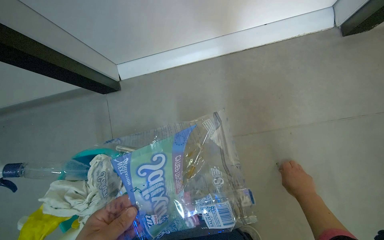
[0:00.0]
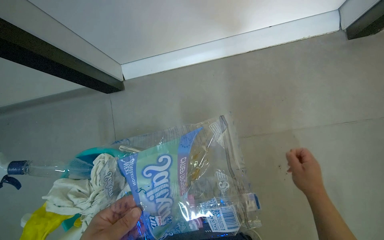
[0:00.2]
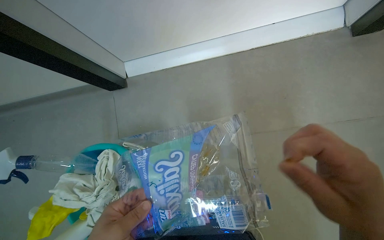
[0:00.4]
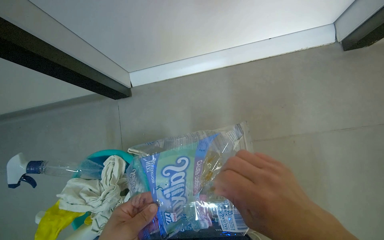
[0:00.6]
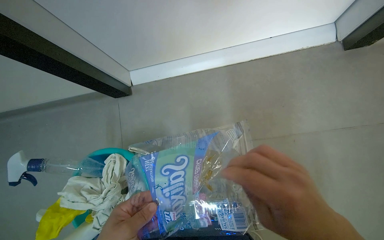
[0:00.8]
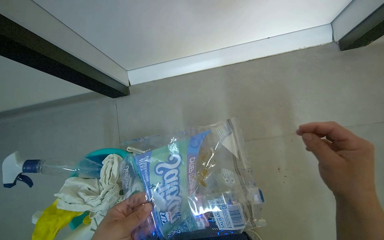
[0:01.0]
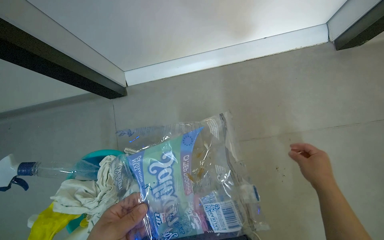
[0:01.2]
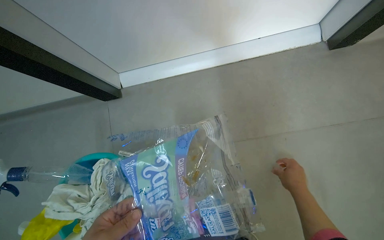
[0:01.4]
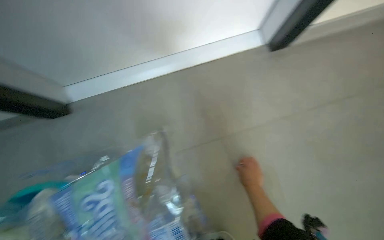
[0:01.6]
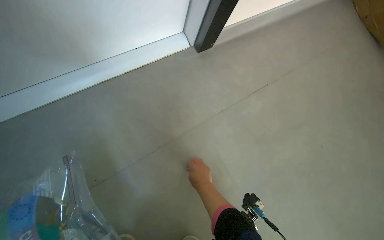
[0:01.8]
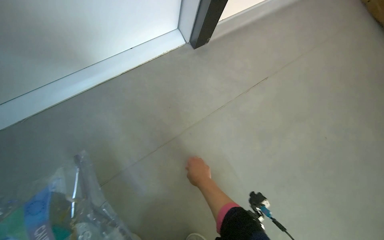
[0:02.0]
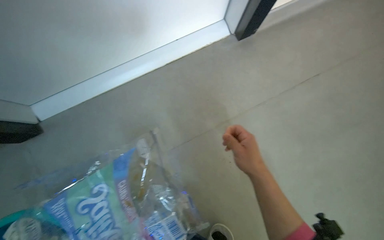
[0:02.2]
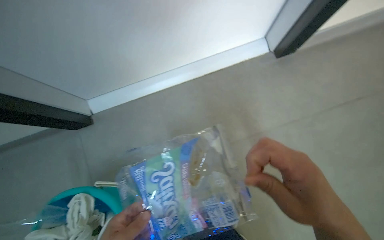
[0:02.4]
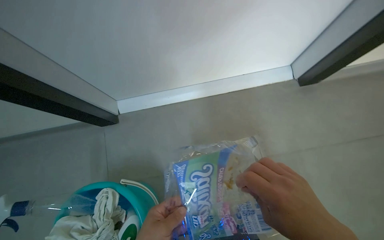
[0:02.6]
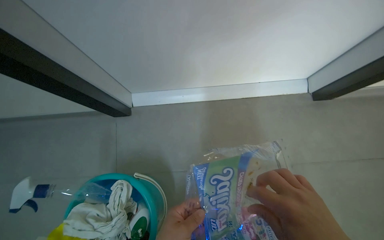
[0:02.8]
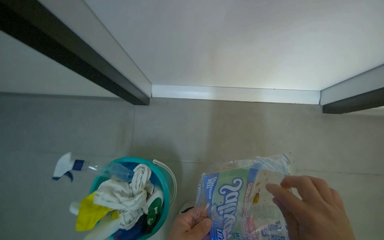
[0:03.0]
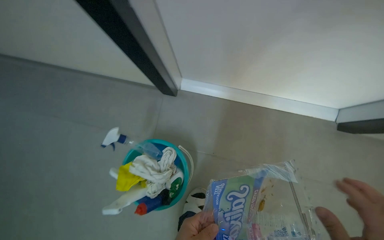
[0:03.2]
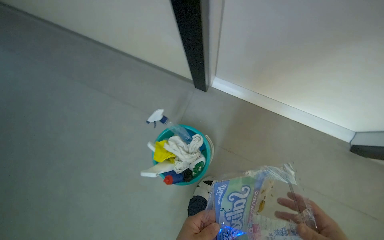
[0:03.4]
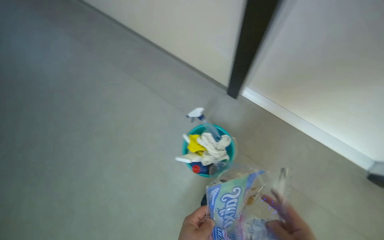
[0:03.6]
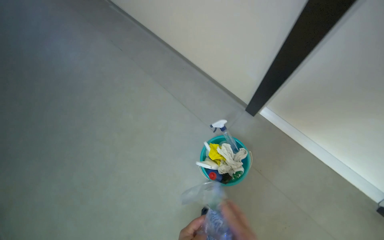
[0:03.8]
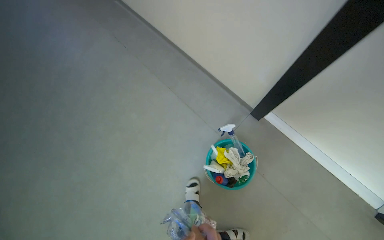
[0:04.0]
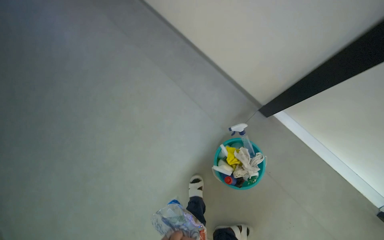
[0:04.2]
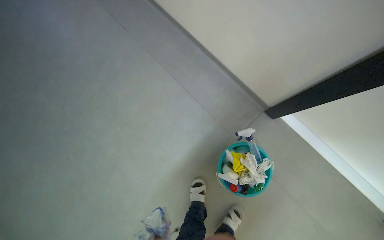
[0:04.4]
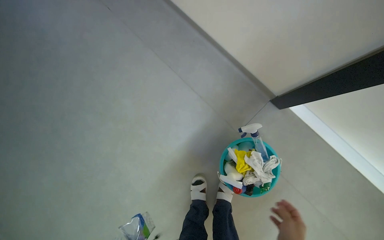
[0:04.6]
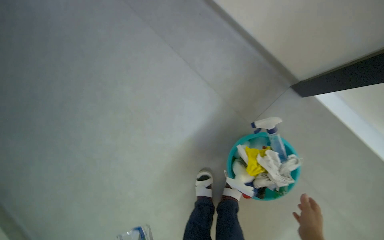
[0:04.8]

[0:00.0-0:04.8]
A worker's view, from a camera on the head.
Job: managing trash.
The whole recording: Picking up trash from floor. The worker picks up small pieces of trash from the floor and places them into a plastic bag.
0:00.0 to 0:01.6: The right hand goes nearer to the camera and returns, about 25 cm each way.
0:01.6 to 0:03.2: The camera pitches downward, by some 15 degrees.
0:03.2 to 0:04.8: The head travels about 50 cm. The view tips downward by approximately 15 degrees. Everything in view rotates approximately 30 degrees clockwise.

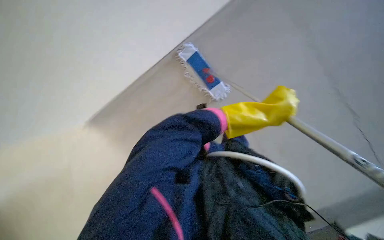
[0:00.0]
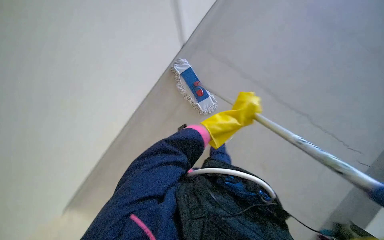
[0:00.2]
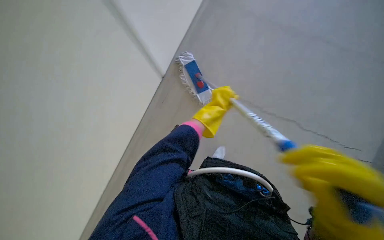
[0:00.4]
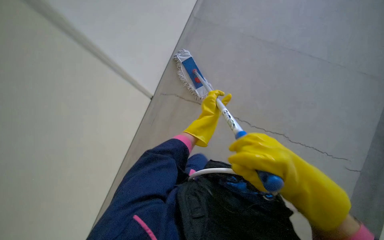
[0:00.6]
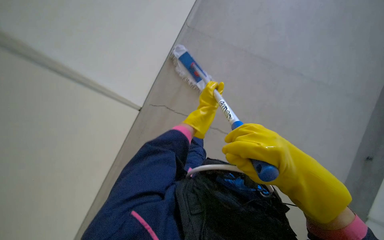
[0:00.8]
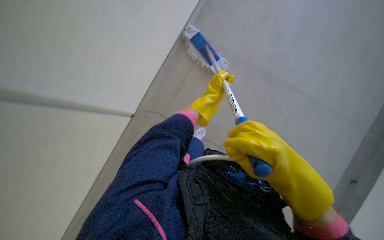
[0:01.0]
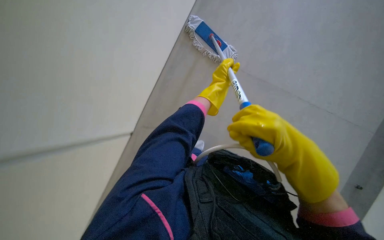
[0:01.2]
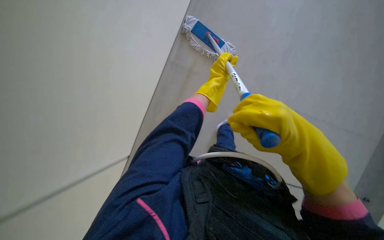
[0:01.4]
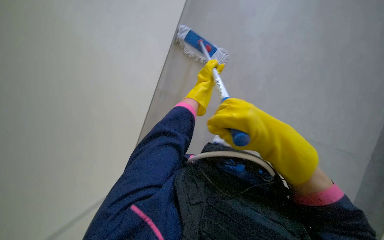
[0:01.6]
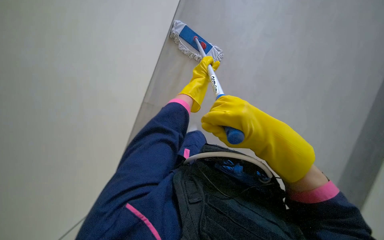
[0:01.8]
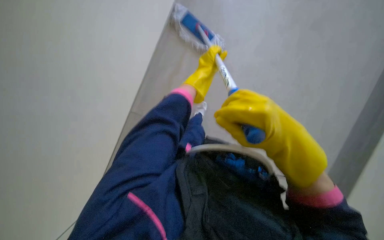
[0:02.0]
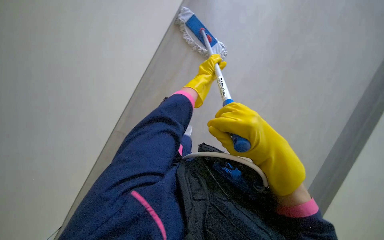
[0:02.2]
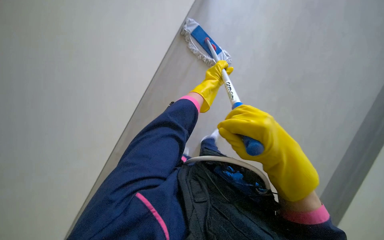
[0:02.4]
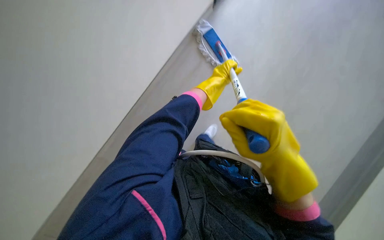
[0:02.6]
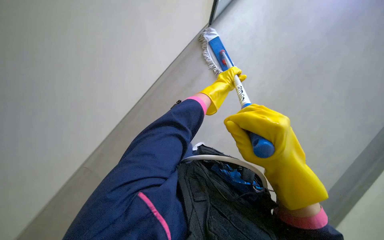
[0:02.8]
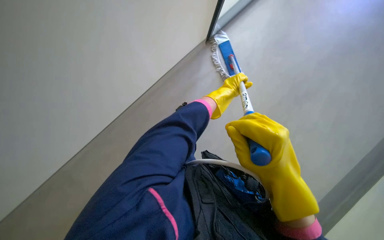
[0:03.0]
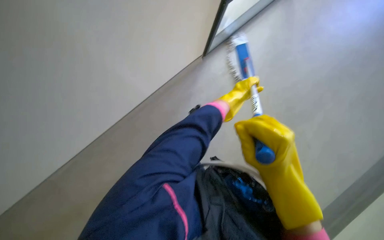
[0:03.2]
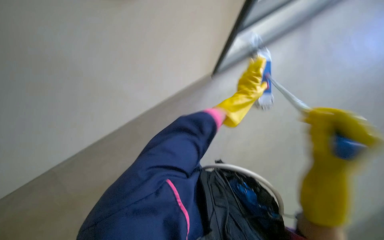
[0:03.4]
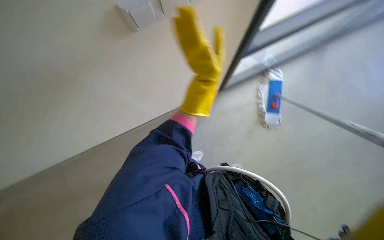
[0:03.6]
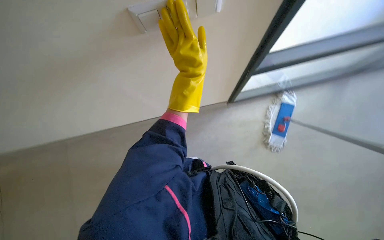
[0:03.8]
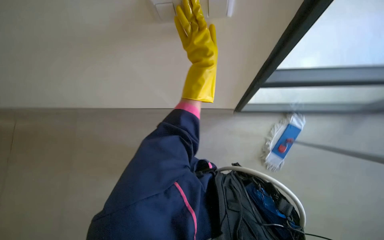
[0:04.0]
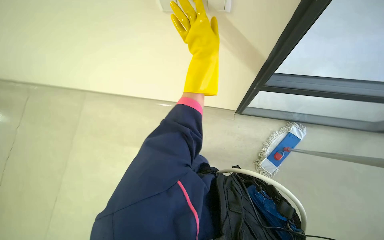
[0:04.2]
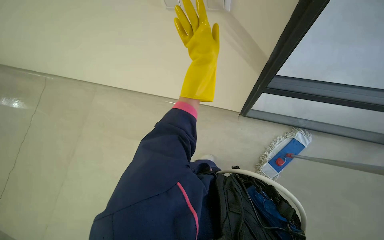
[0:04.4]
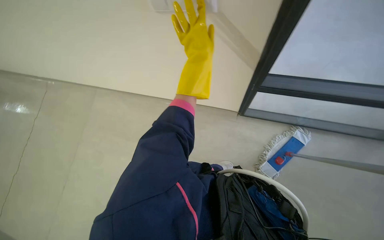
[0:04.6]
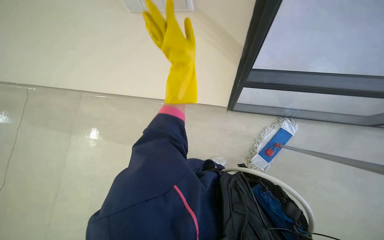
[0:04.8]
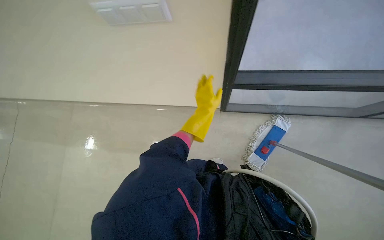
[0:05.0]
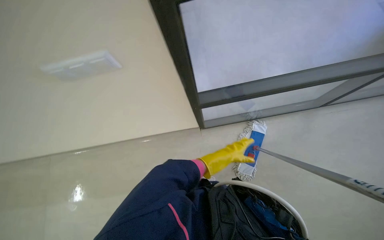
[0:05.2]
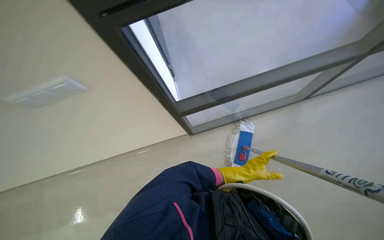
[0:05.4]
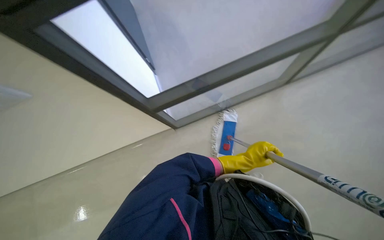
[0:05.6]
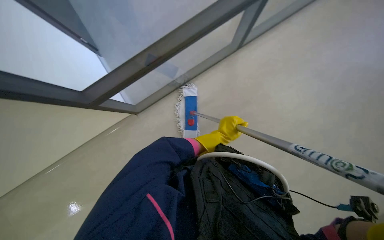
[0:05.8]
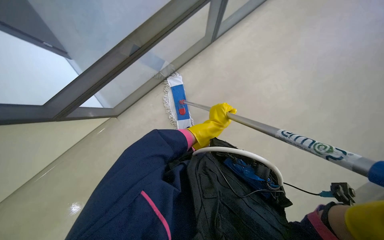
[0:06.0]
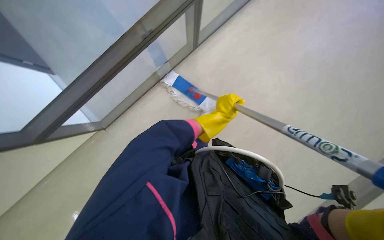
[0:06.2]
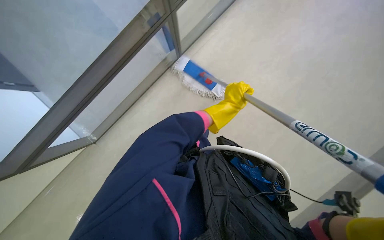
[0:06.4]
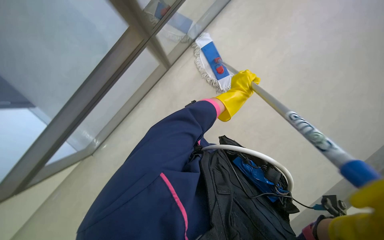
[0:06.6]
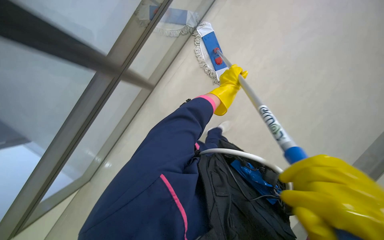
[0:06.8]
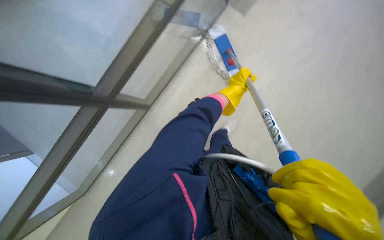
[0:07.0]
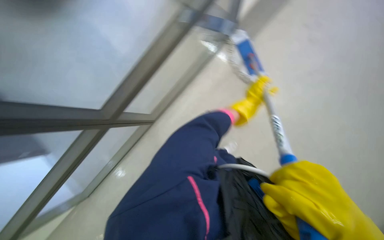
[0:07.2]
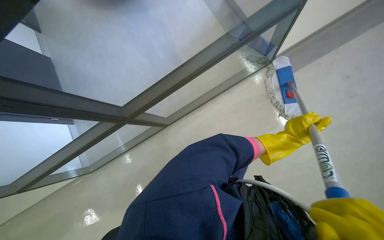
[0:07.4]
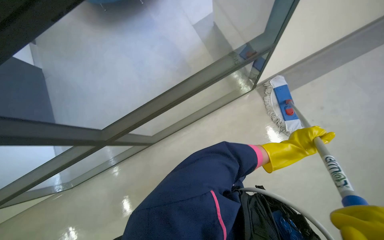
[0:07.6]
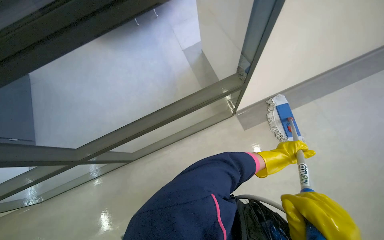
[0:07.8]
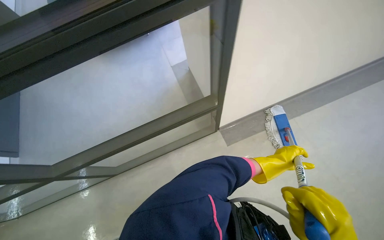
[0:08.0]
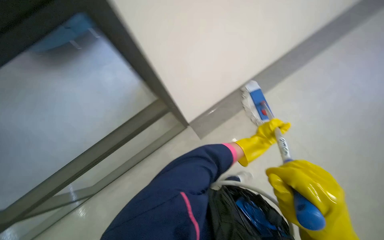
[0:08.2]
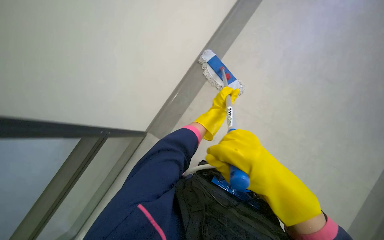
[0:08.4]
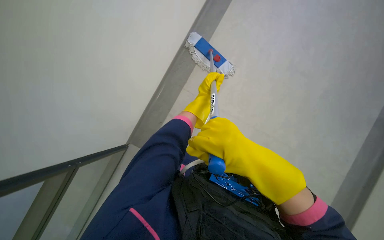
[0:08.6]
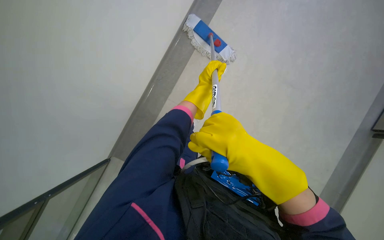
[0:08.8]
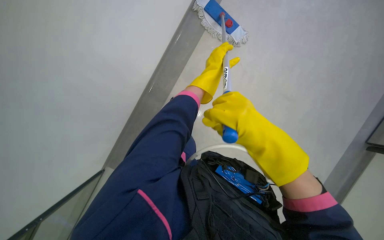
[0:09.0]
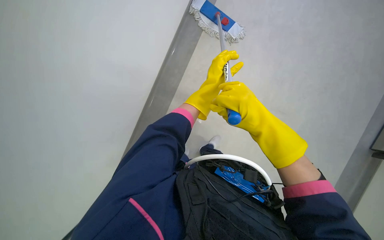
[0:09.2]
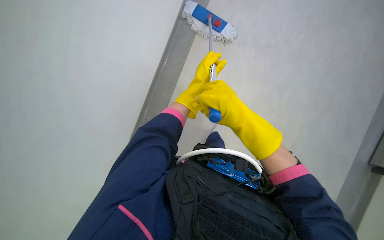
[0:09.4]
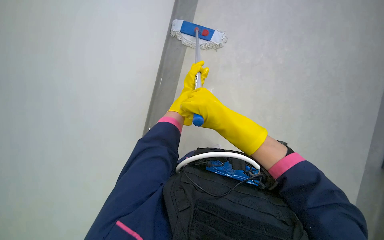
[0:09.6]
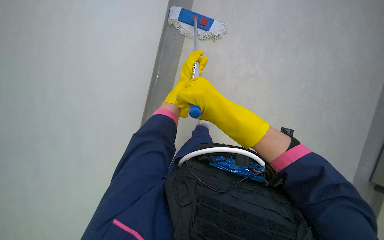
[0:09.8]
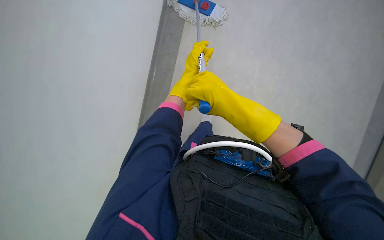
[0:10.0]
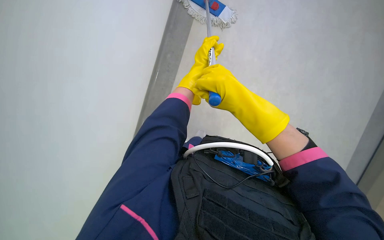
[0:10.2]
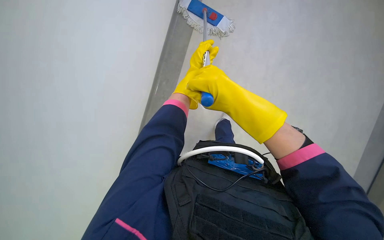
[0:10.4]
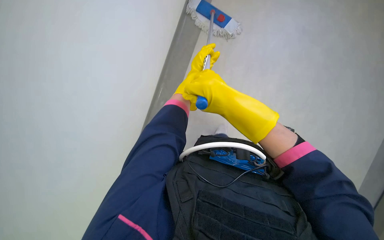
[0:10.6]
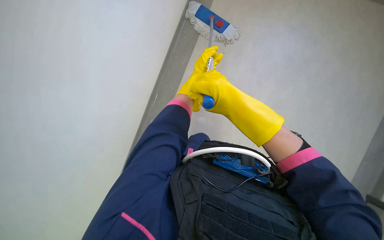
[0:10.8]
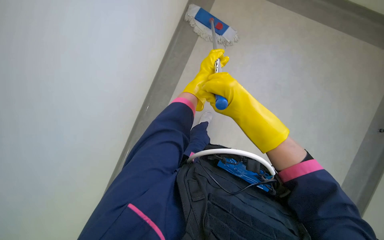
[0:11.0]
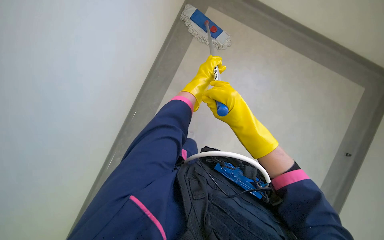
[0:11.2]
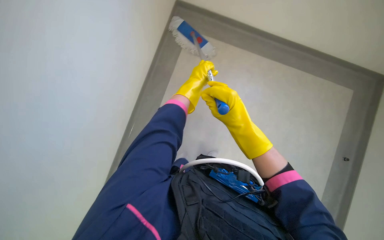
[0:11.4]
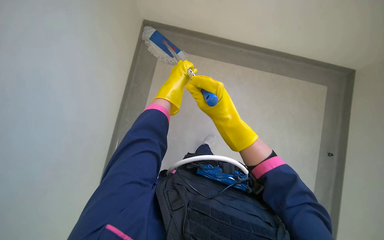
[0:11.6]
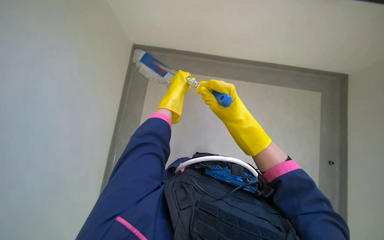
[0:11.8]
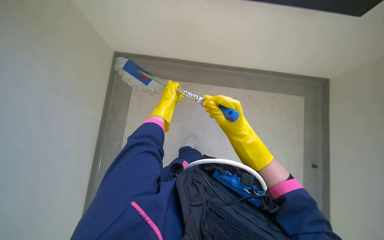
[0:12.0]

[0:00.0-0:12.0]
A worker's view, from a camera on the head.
Job: wiping surfaces.
The whole recording: Mopping the wall. The worker mops the wall with a flat mop.
0:00.0 to 0:01.6: The view tilts roughly 15 degrees downward.
0:03.0 to 0:04.4: The head rotates about 50 degrees to the left.
0:04.4 to 0:06.0: The wearer looks some 70 degrees further to the right.
0:06.0 to 0:07.6: The camera is aimed about 25 degrees further to the left. The left hand goes roughly 10 cm to the right.
0:07.6 to 0:09.0: The view tips downward by roughly 15 degrees. The scene rotates counterclockwise by approximately 35 degrees.
0:09.0 to 0:10.4: The right hand travels up the picture by roughly 10 cm.
0:10.4 to 0:12.0: The view pans to the right by about 15 degrees.

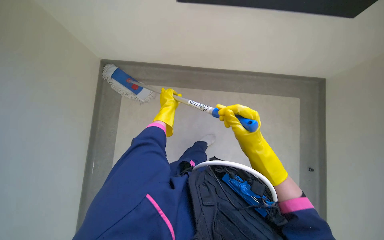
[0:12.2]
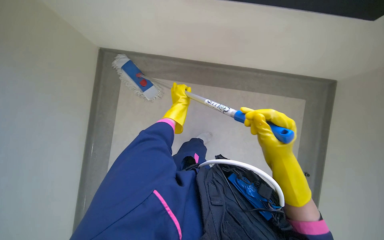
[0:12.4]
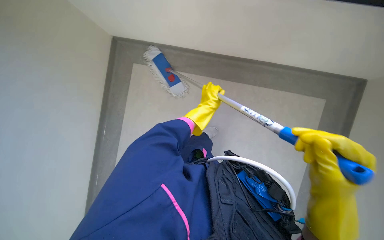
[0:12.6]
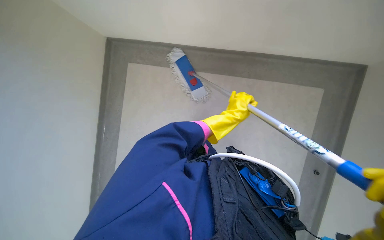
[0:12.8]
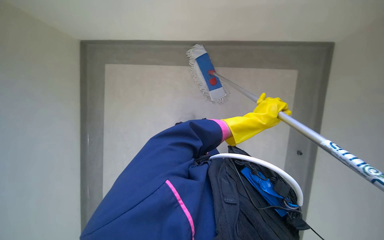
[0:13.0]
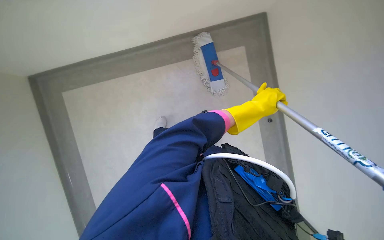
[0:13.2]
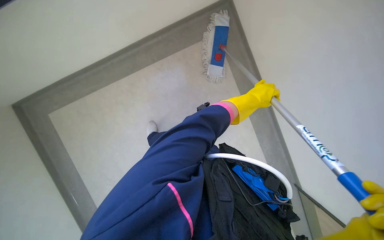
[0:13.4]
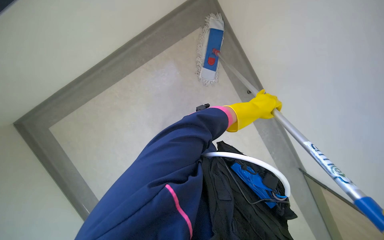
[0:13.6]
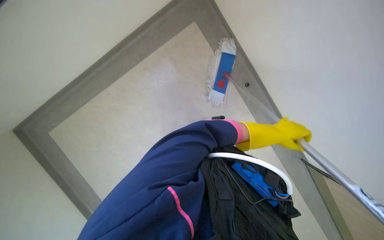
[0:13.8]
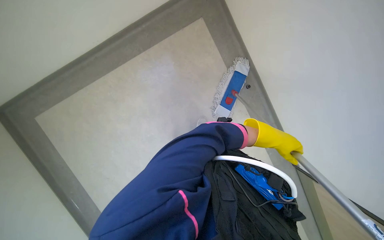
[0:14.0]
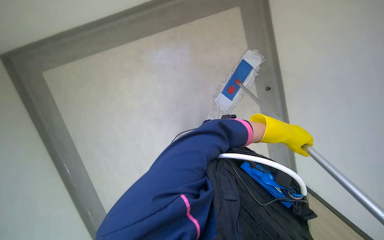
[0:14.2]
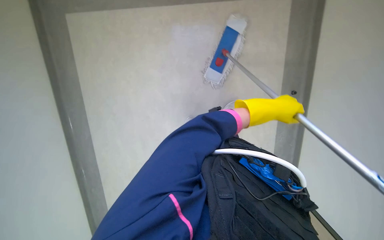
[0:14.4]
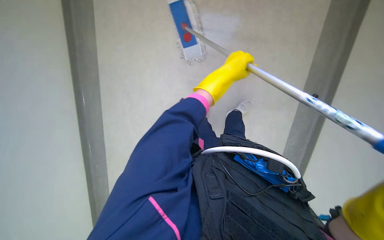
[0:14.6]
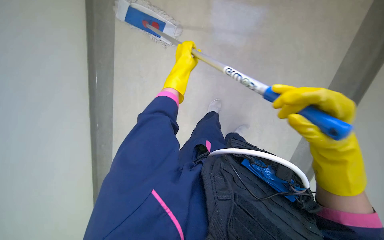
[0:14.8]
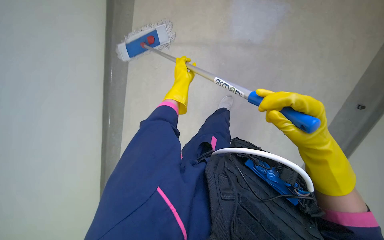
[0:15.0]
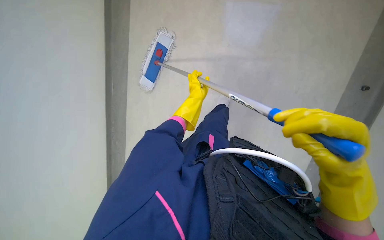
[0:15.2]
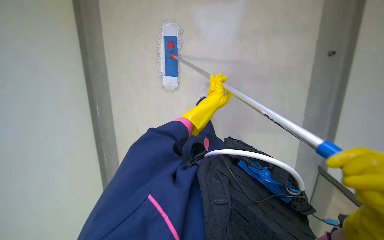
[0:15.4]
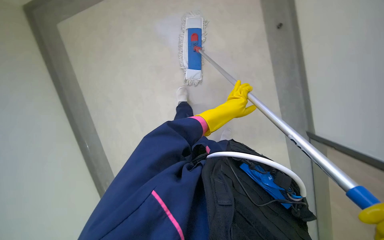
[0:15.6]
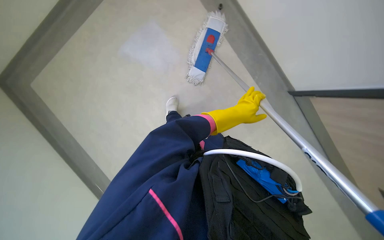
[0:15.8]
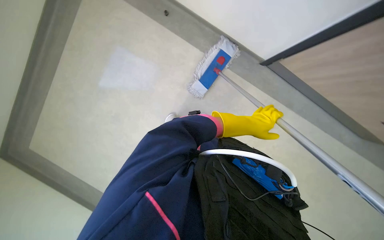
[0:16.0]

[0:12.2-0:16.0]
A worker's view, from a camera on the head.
Job: wiping surfaces.
The whole recording: Mopping the wall. The worker mops the wall with a flat mop.
0:12.2 to 0:13.4: The left hand moves to the right, roughly 20 cm.
0:13.4 to 0:14.8: The left hand heads up the picture and to the left, covering roughly 35 cm.
0:14.8 to 0:16.0: The scene turns about 40 degrees clockwise in the picture.
